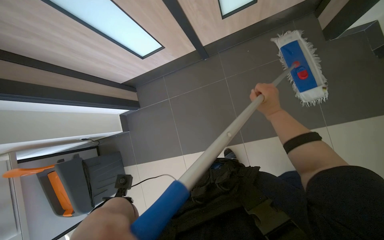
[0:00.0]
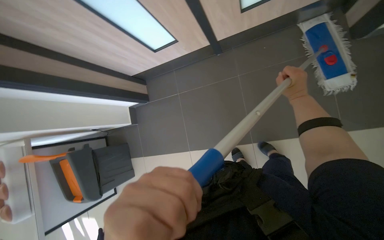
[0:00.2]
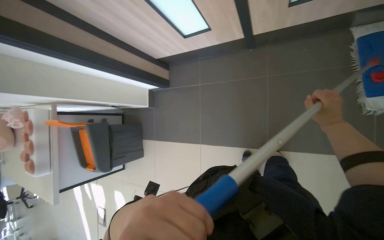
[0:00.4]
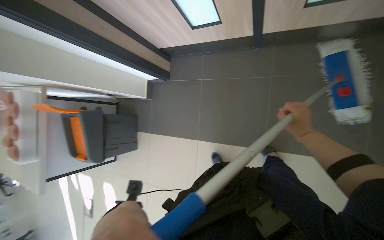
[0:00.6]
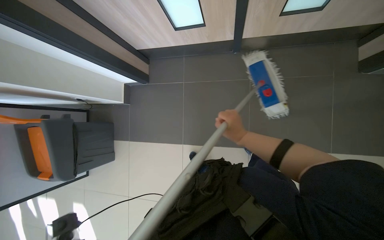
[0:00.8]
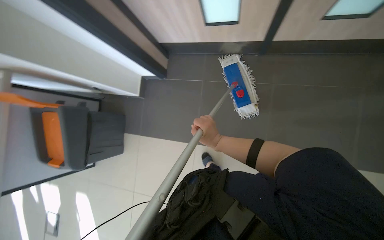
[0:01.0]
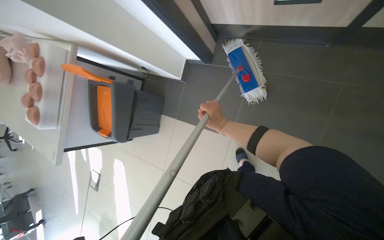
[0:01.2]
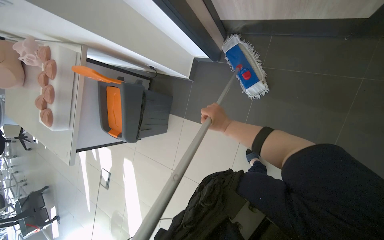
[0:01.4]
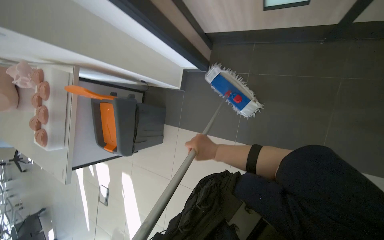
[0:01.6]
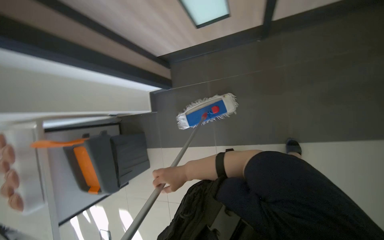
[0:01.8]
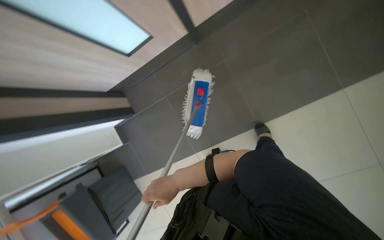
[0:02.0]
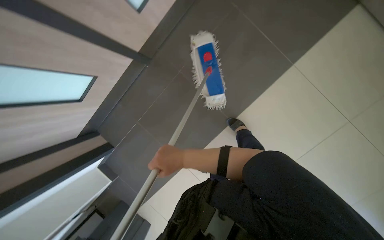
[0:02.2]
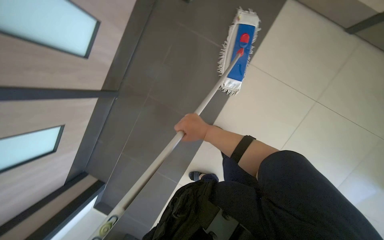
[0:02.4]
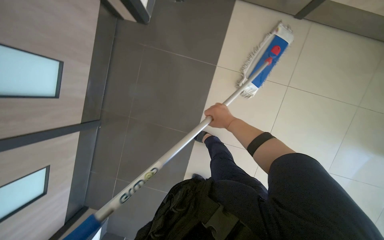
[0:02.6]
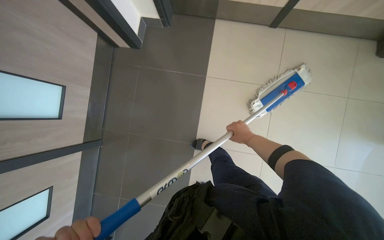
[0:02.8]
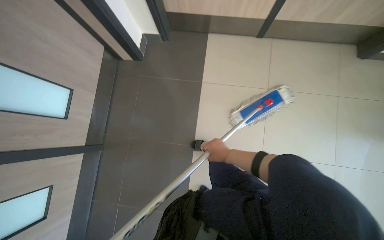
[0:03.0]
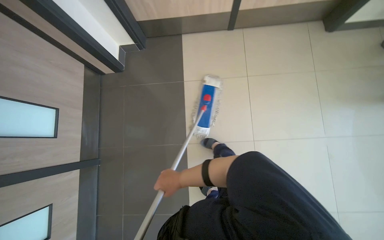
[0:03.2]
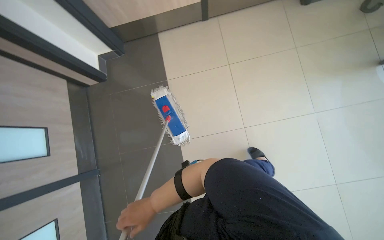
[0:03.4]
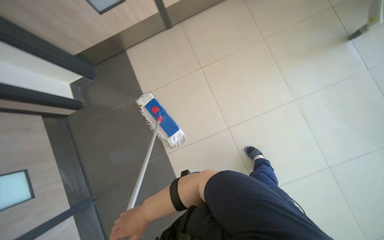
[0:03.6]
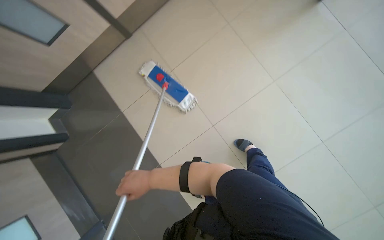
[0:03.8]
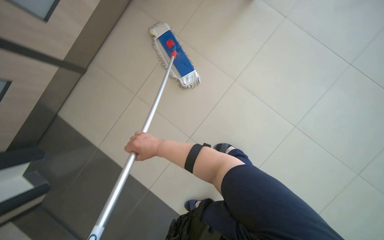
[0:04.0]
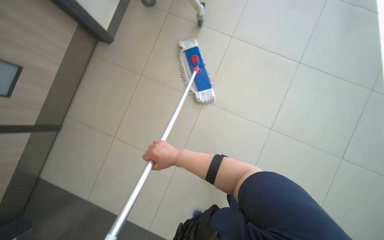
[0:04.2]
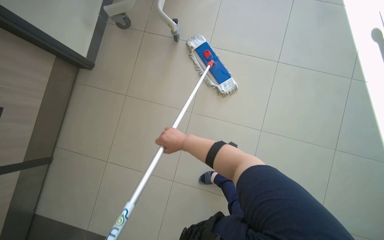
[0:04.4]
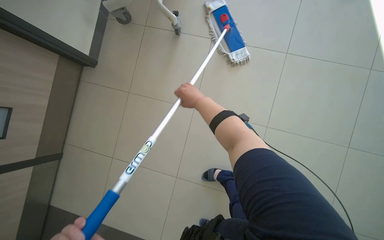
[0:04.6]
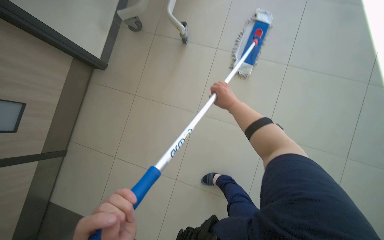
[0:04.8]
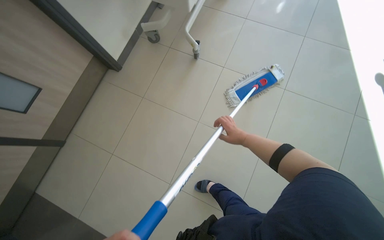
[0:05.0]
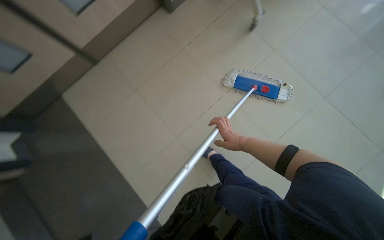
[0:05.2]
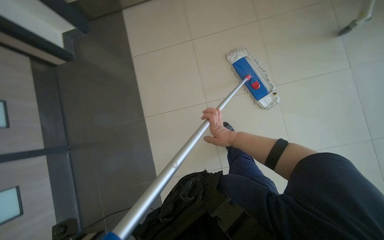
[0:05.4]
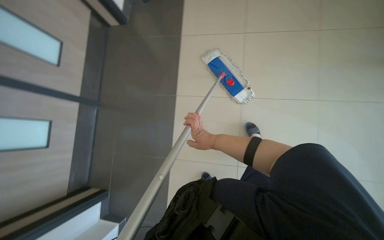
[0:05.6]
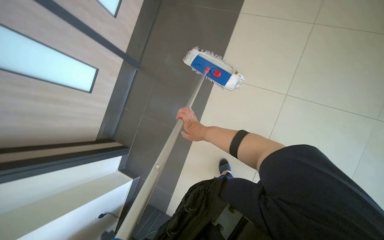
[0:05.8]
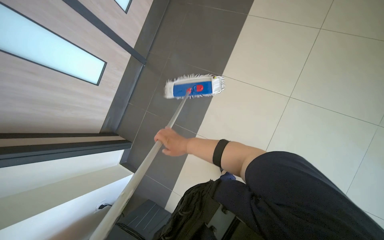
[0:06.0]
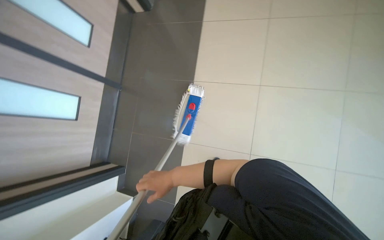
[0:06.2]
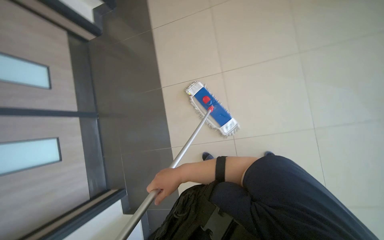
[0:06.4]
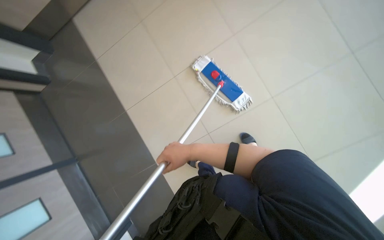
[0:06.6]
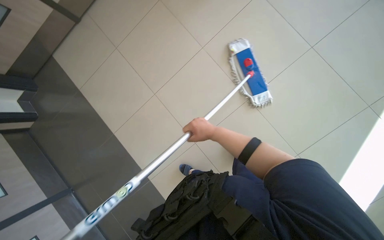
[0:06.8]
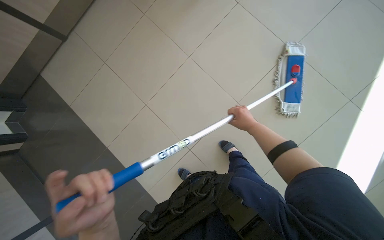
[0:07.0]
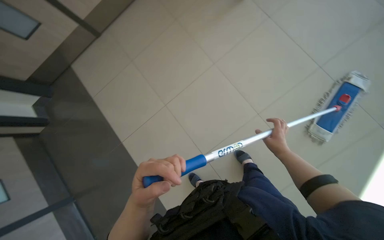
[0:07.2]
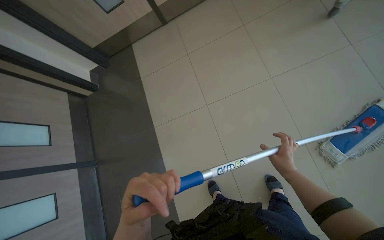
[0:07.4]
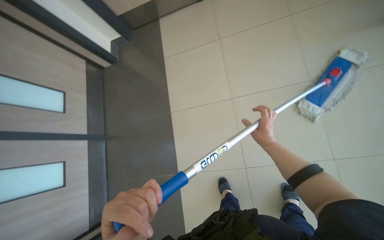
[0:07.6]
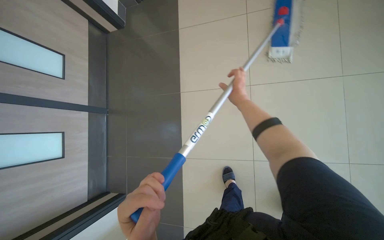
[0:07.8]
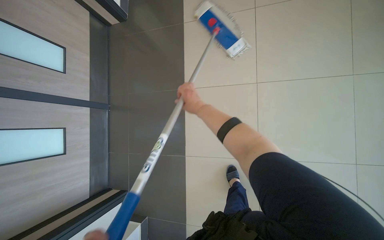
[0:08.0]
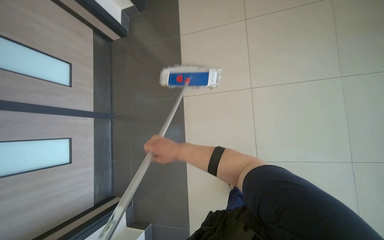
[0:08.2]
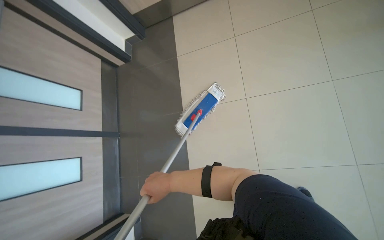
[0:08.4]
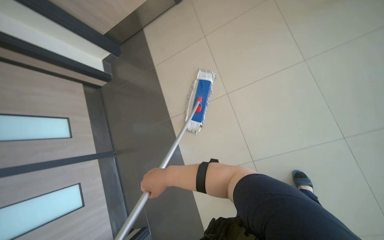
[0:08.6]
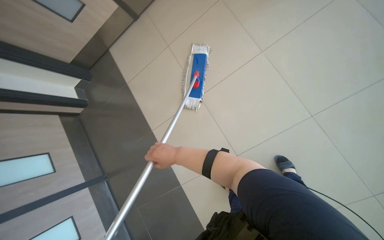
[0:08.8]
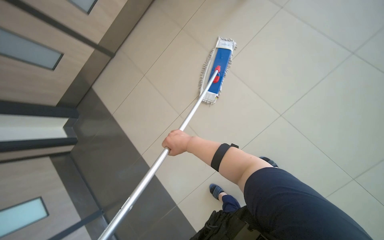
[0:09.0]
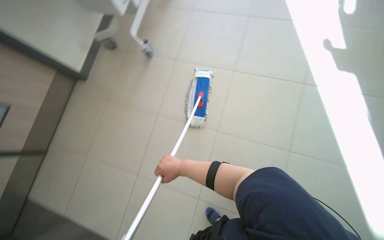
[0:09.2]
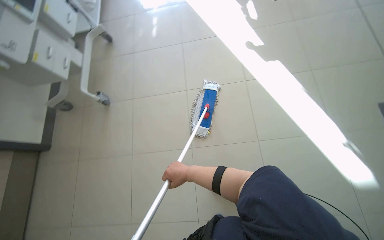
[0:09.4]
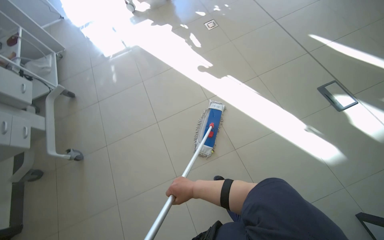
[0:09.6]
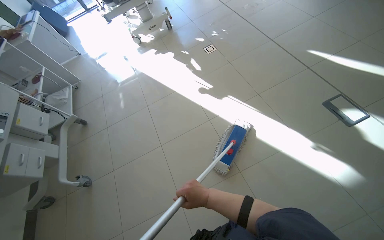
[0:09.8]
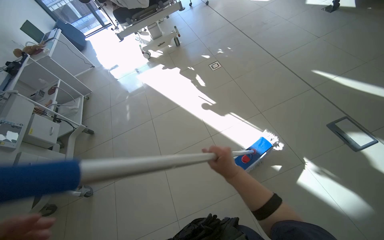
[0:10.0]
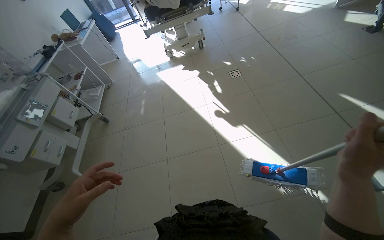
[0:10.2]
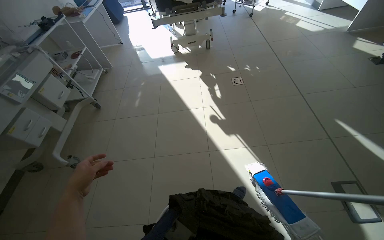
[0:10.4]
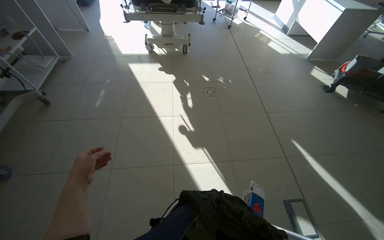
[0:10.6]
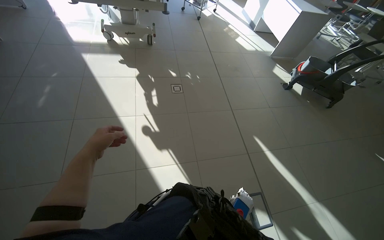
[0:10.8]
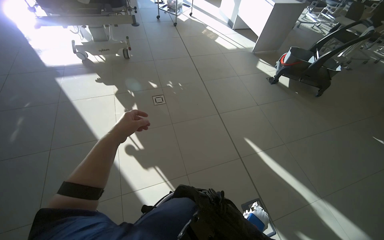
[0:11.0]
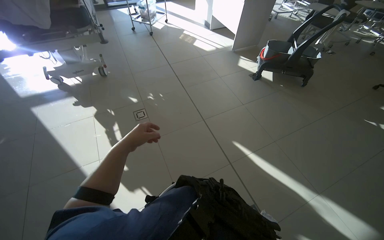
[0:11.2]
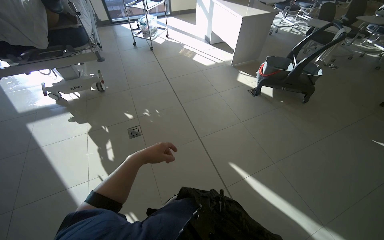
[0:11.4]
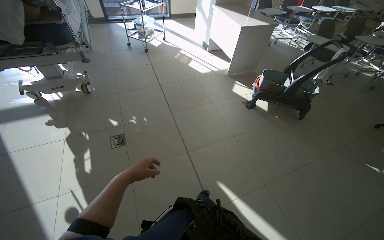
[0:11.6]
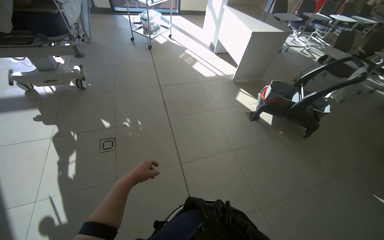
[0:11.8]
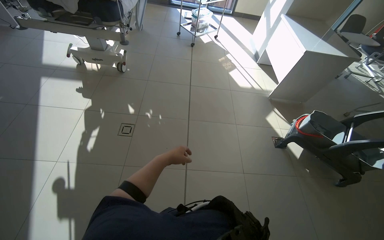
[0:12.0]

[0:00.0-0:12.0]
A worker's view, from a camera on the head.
Job: mopping floor.
The whole recording: Mopping the room floor. The worker mops the tiled floor in the room, moving around furniture and equipment.
0:00.0 to 0:01.6: The camera is carried to the left, about 50 cm.
0:01.6 to 0:03.0: The camera travels approximately 70 cm. The head turns to the right by roughly 90 degrees. The view tilts approximately 30 degrees upward.
0:03.0 to 0:04.4: The camera travels approximately 80 cm. Everything in view rotates about 60 degrees counterclockwise.
0:04.4 to 0:06.0: The camera is carried some 70 cm. The head rotates approximately 65 degrees to the left.
0:07.6 to 0:09.0: Everything in view rotates about 35 degrees counterclockwise.
0:10.4 to 0:12.0: The wearer moves some 1.5 m.

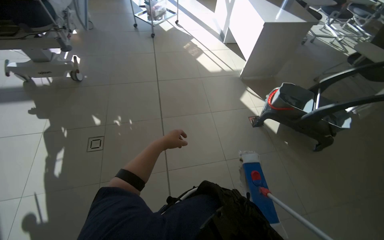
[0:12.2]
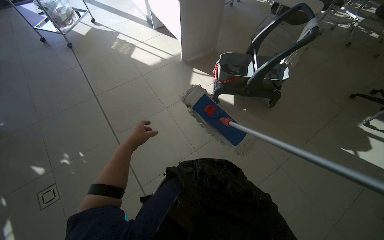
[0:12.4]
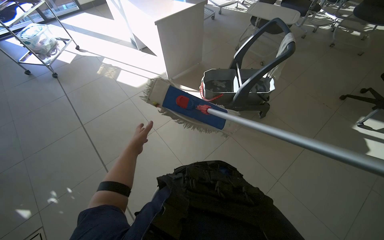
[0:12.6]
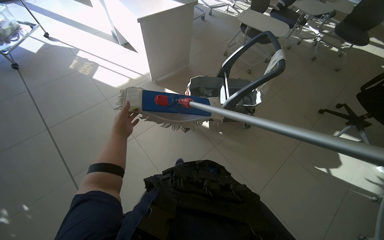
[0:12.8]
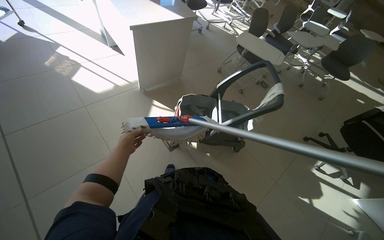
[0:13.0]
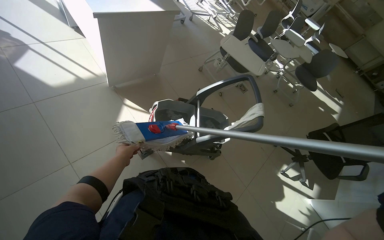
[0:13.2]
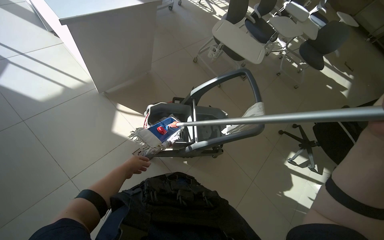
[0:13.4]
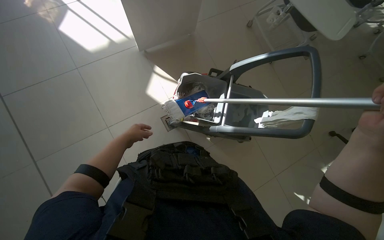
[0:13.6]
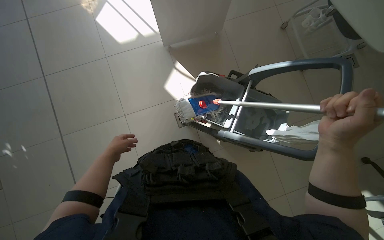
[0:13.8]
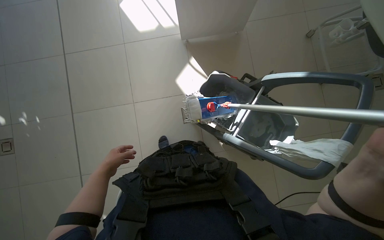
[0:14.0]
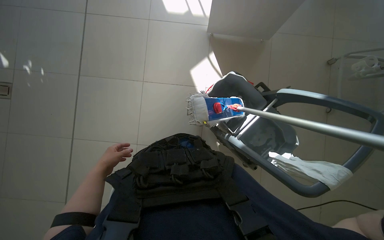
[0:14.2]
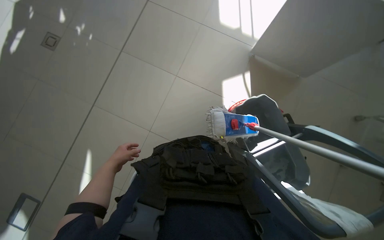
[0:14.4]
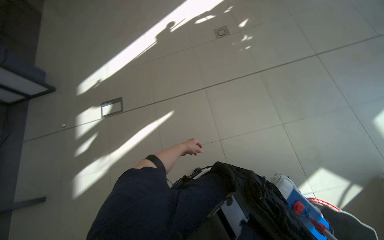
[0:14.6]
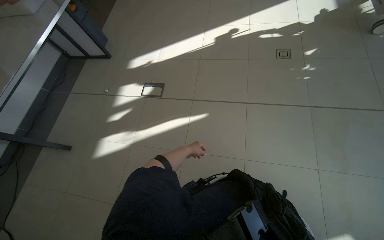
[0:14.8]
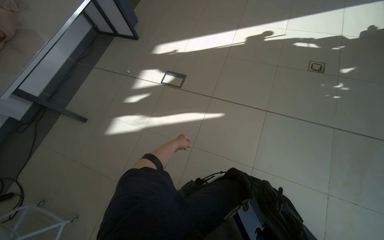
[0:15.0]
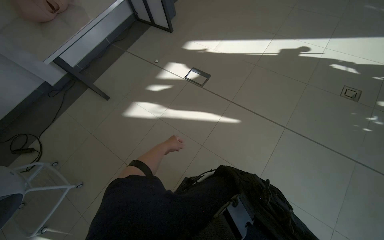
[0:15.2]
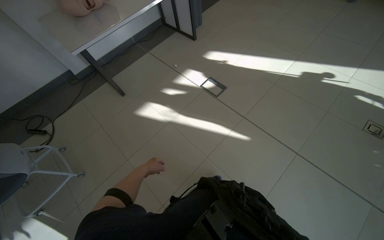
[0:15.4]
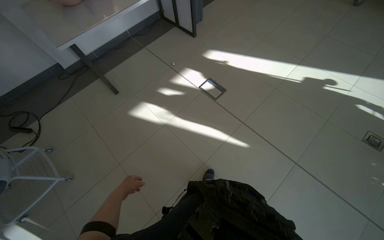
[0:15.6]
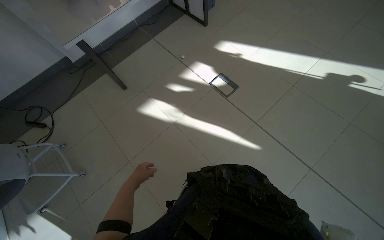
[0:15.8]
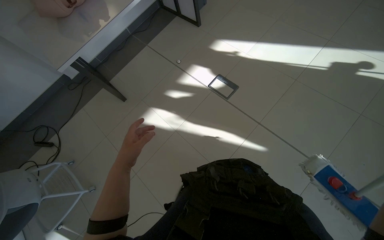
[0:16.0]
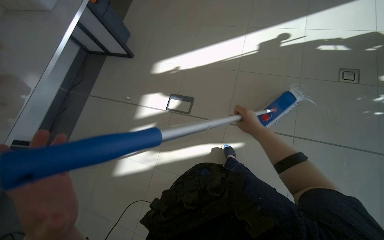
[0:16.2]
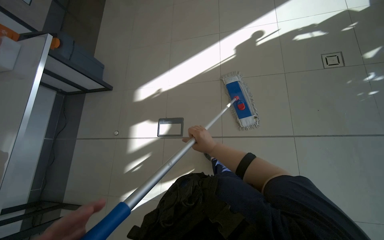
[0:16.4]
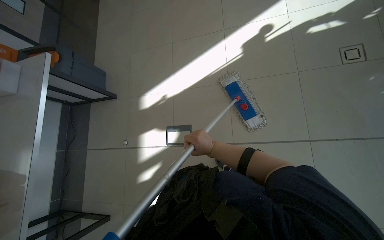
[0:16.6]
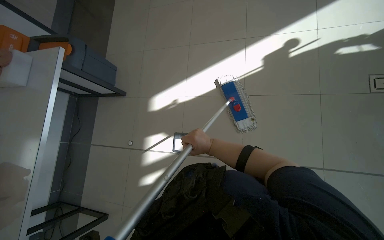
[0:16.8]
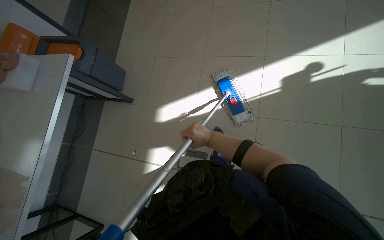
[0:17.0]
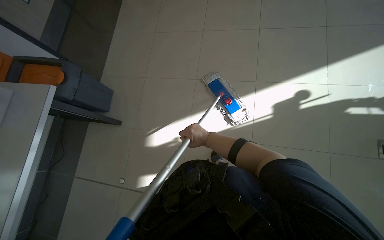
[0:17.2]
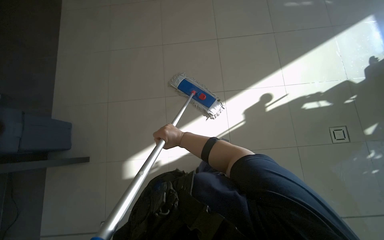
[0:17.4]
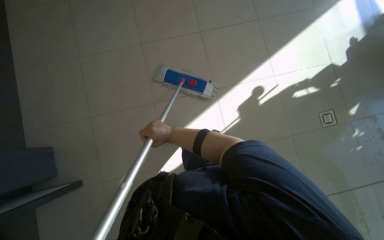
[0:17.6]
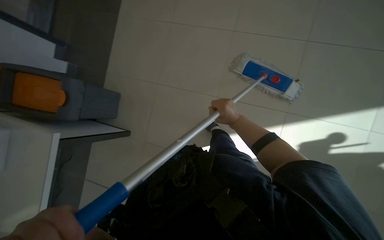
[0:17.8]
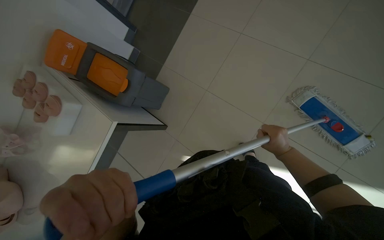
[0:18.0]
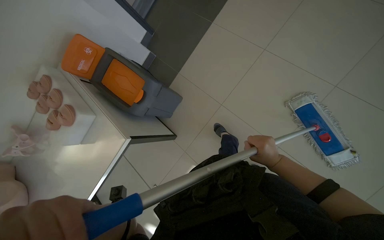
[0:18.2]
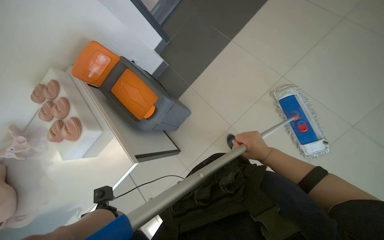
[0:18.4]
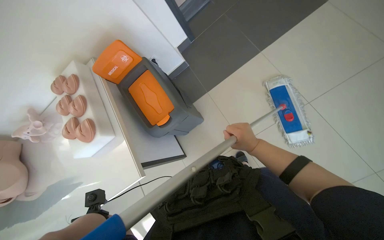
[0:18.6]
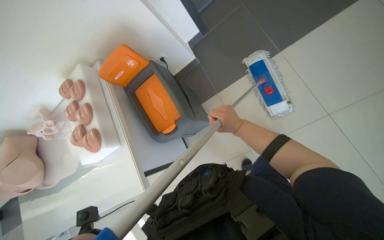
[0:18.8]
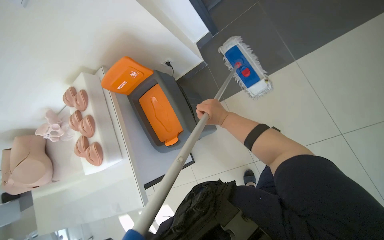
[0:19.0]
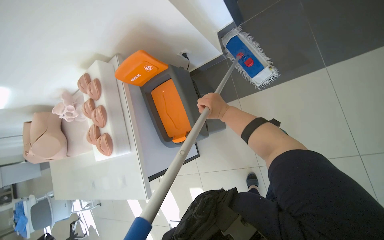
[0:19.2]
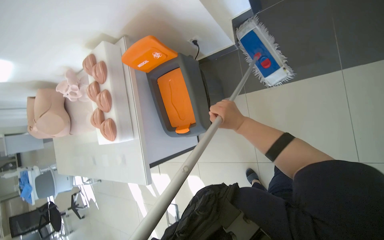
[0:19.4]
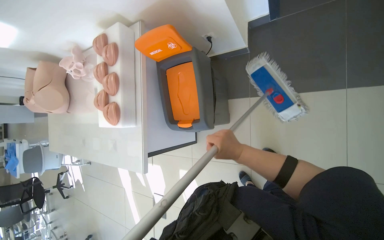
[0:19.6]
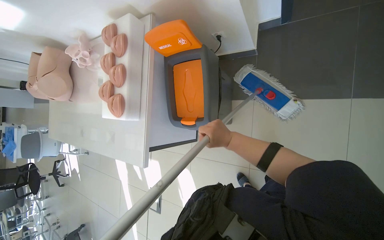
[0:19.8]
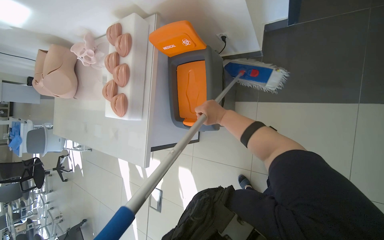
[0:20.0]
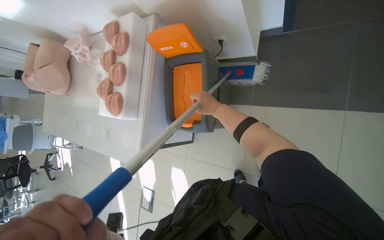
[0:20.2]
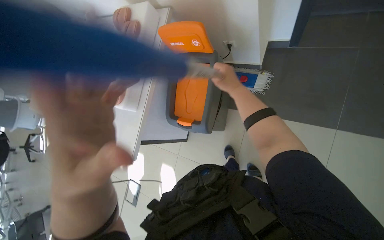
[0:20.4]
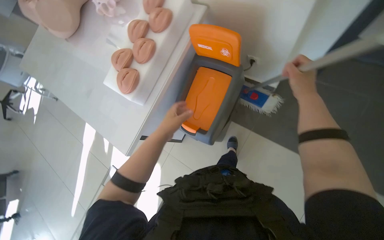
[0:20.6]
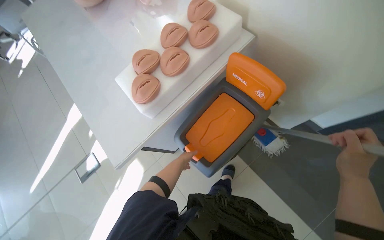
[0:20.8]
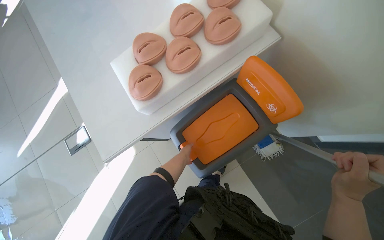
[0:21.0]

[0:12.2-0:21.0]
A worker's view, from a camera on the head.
Job: mopping floor.
The whole recording: Mopping the room floor. The worker mops the tiled floor in the room, moving around furniture and equipment.
0:12.2 to 0:13.6: The head travels about 1 m. The wearer's head swings approximately 20 degrees to the right. The view tilts approximately 25 degrees downward.
0:13.6 to 0:15.2: The camera is carried some 40 cm. The head turns to the left by roughly 120 degrees.
0:15.2 to 0:16.6: The camera is carried approximately 90 cm. The scene rotates counterclockwise by about 40 degrees.
0:16.6 to 0:18.0: The camera travels approximately 1.5 m. The camera pitches downward, by approximately 25 degrees. The scene rotates clockwise by about 30 degrees.
0:18.0 to 0:19.6: The head travels some 90 cm. The camera pitches downward, by about 25 degrees. The scene rotates clockwise by approximately 45 degrees.
0:19.6 to 0:21.0: The wearer moves some 50 cm. The camera pitches downward, by some 15 degrees. The scene turns roughly 55 degrees clockwise in the picture.
